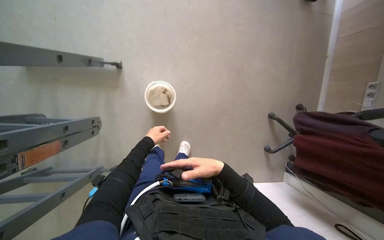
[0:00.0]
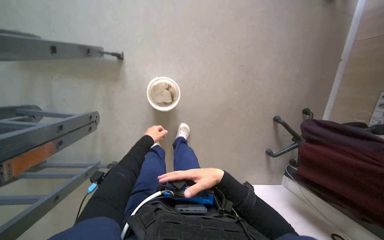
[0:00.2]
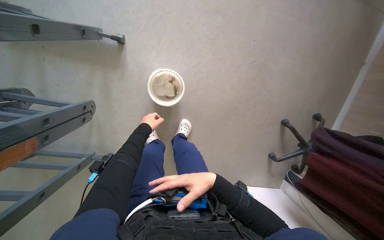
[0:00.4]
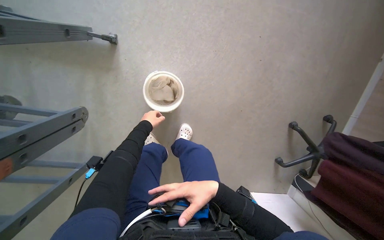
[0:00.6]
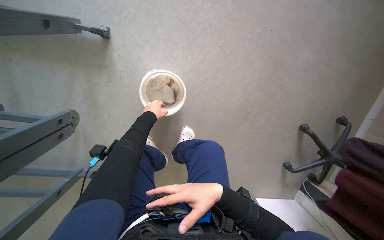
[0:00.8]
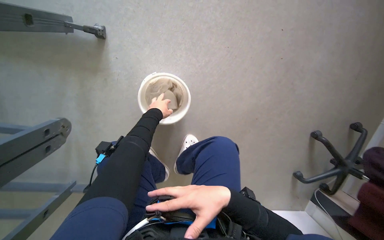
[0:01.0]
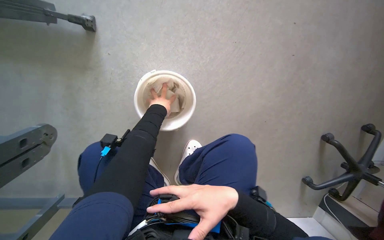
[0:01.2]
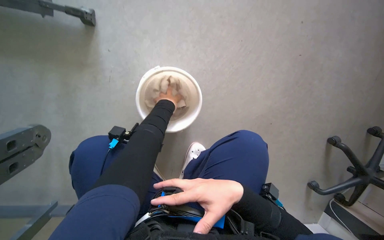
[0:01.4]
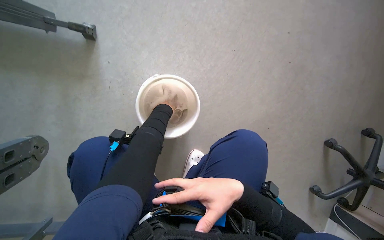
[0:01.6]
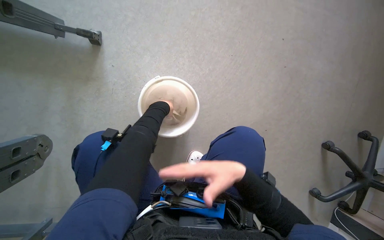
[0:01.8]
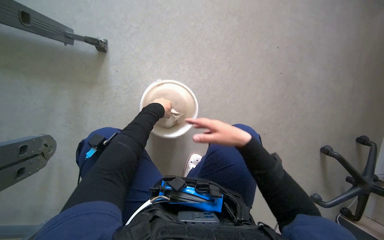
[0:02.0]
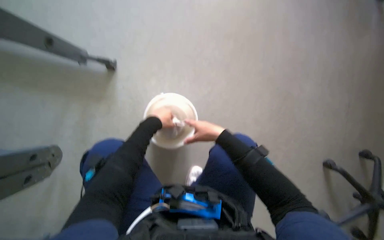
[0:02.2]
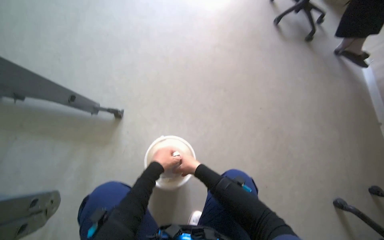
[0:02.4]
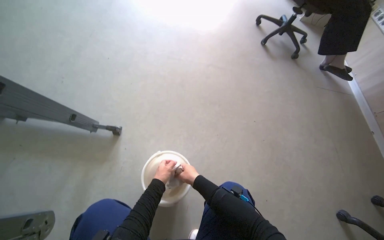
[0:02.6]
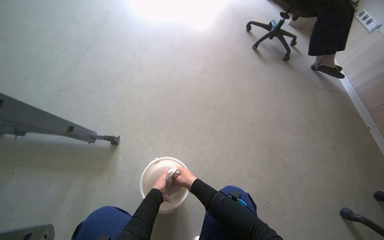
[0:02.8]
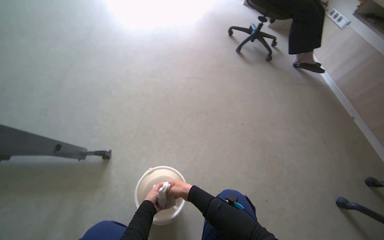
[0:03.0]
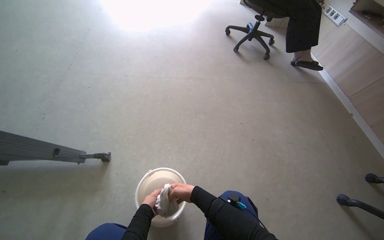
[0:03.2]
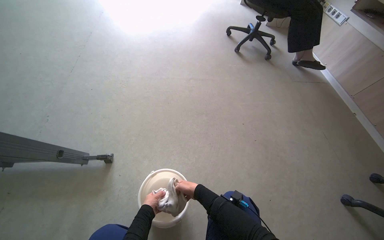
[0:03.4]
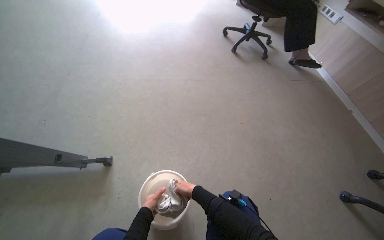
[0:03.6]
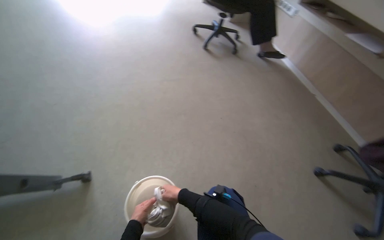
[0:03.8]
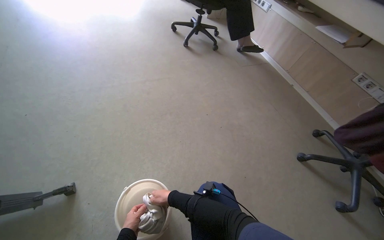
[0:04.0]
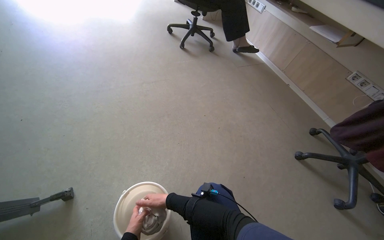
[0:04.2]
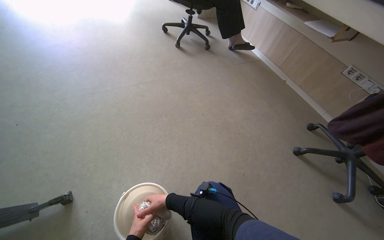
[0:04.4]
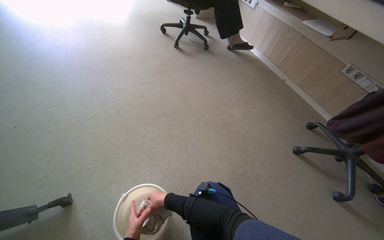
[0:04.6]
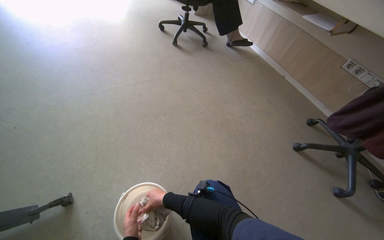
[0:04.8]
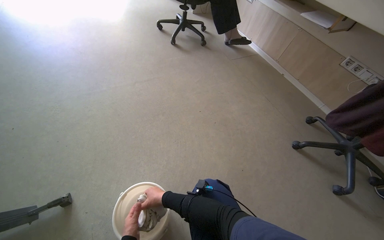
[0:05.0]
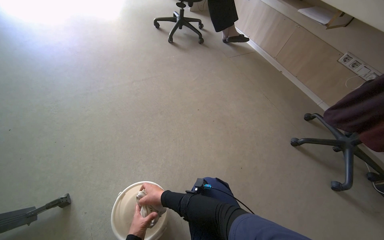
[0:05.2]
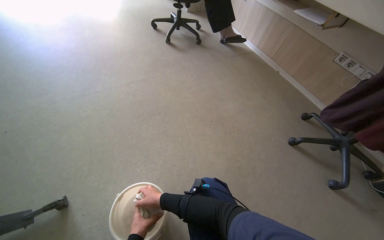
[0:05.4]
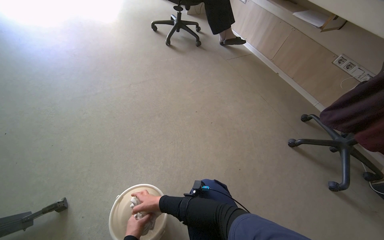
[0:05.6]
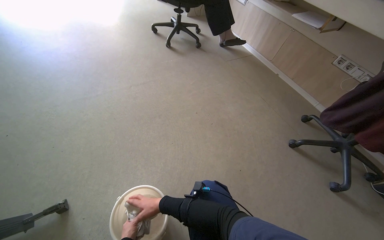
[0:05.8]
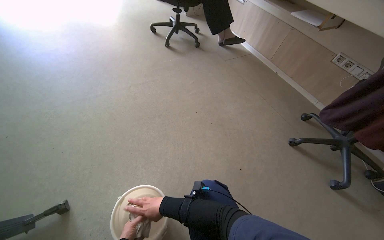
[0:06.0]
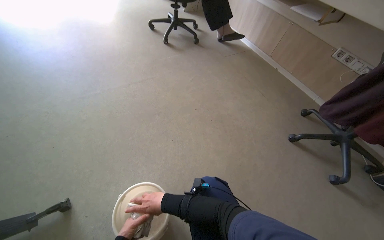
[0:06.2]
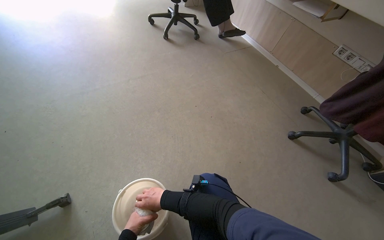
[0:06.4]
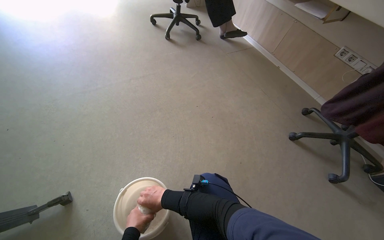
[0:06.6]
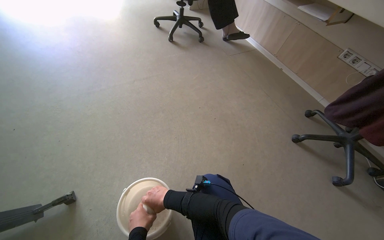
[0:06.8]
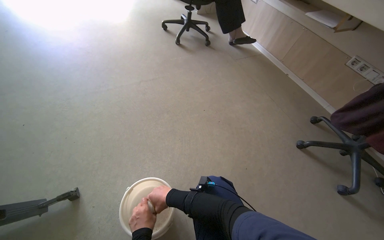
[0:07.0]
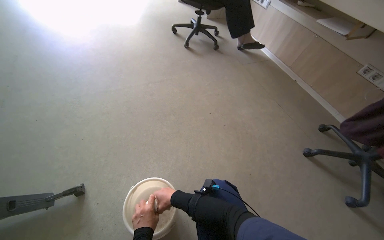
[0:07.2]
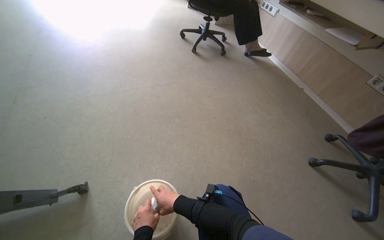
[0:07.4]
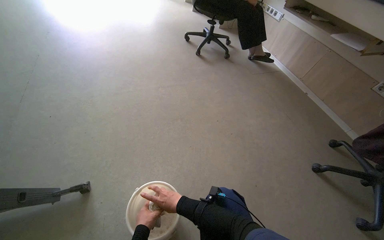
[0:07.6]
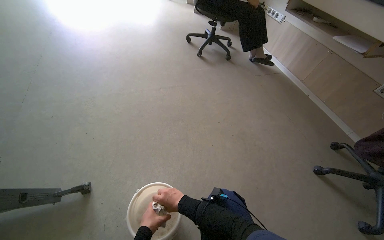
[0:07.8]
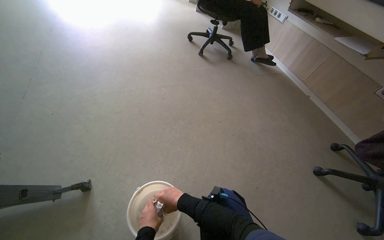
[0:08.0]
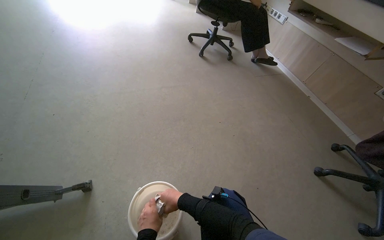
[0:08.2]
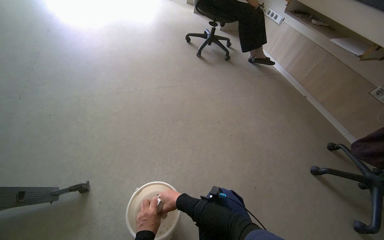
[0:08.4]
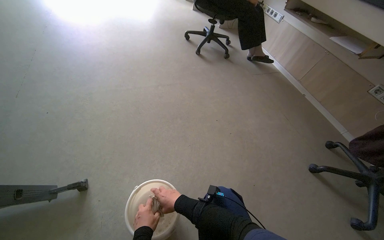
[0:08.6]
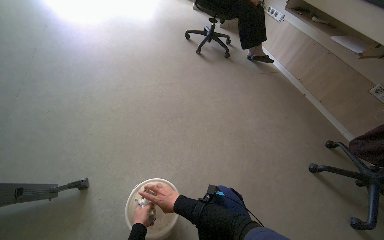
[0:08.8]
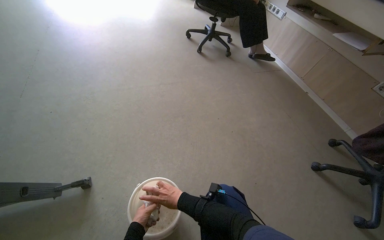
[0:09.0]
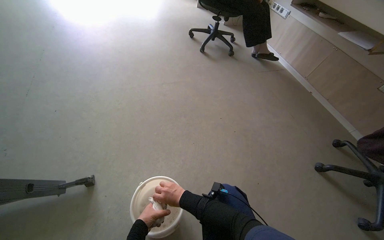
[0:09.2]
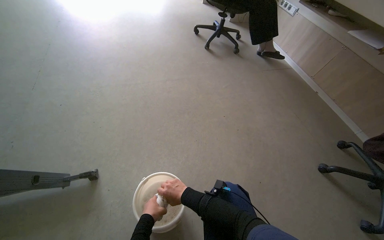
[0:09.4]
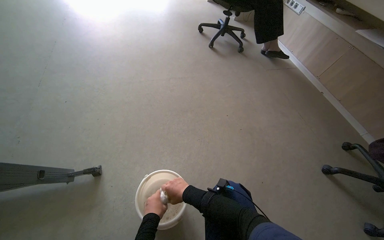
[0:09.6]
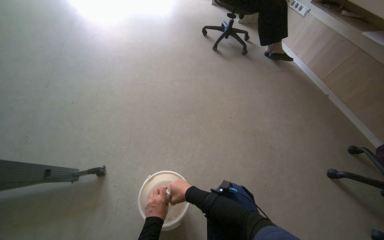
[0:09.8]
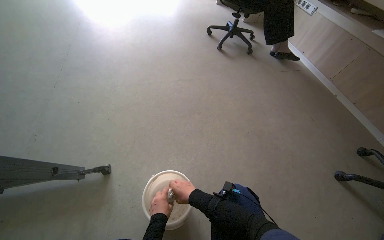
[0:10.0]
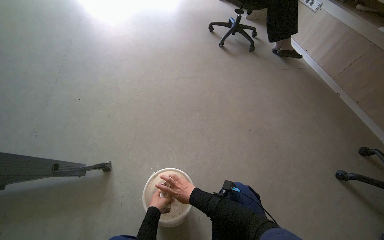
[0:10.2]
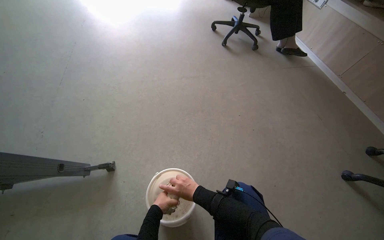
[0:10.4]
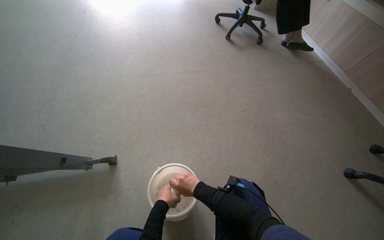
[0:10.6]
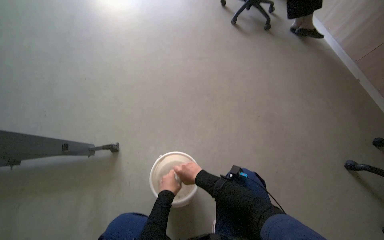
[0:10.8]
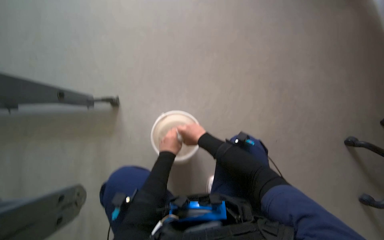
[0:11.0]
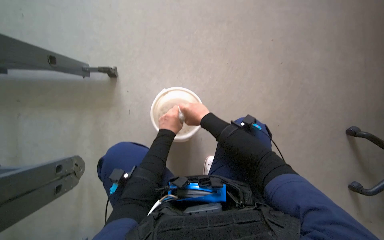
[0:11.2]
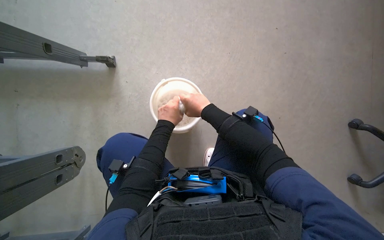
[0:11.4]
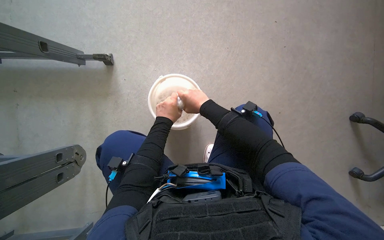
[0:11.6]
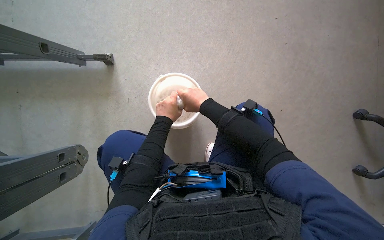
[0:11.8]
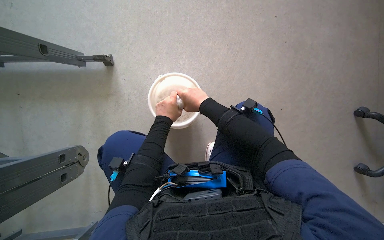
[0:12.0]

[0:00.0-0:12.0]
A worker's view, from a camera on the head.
Job: preparing cleaning supplies.
The whole recording: Wringing cleaning cloth. The worker wrings a cleaning cloth in a bucket.
0:00.0 to 0:01.6: The head travels roughly 60 cm.
0:01.6 to 0:03.0: The view tips upward by approximately 40 degrees. The right hand moves farther from the camera, about 20 cm.
0:03.0 to 0:04.4: The head rotates approximately 20 degrees to the right.
0:07.6 to 0:09.0: The hands stay close to where they were, moving slightly.
0:10.4 to 0:12.0: The view tilts approximately 35 degrees downward.

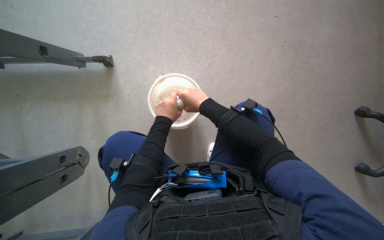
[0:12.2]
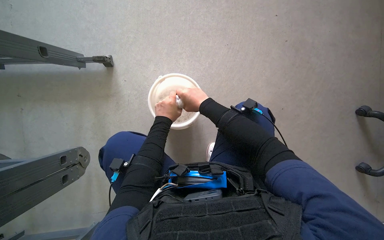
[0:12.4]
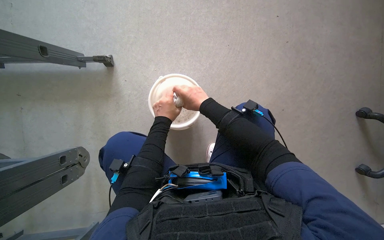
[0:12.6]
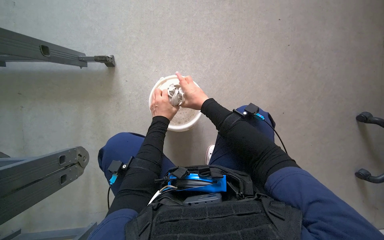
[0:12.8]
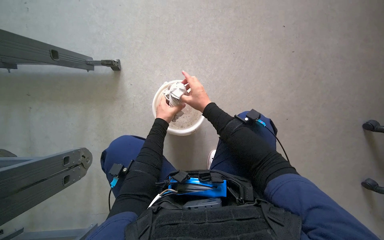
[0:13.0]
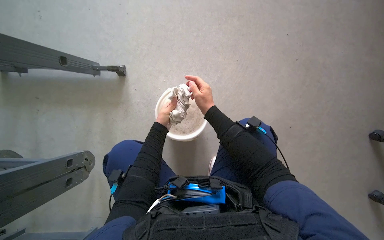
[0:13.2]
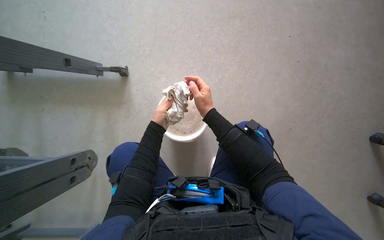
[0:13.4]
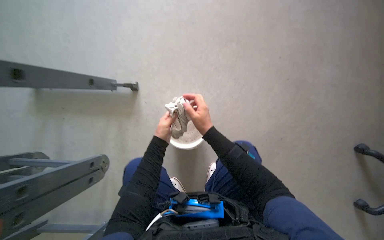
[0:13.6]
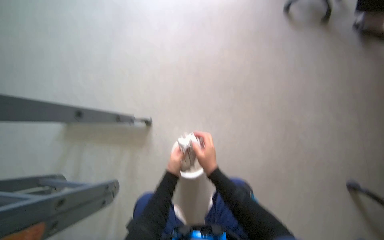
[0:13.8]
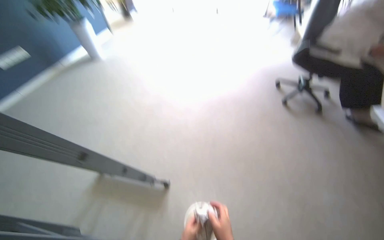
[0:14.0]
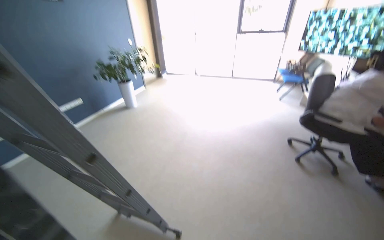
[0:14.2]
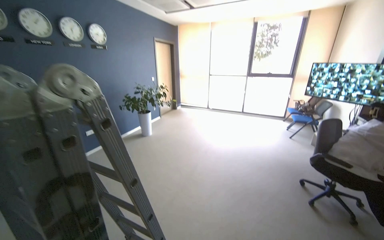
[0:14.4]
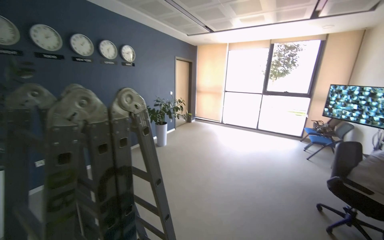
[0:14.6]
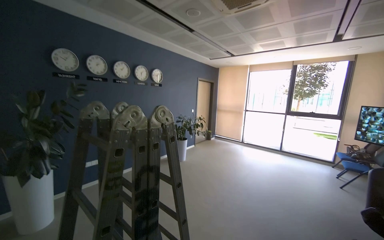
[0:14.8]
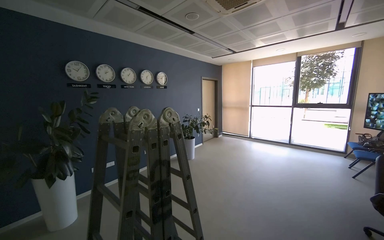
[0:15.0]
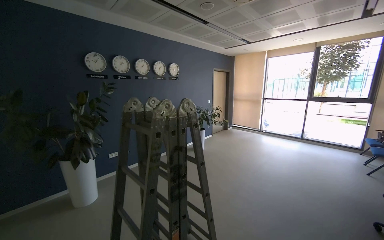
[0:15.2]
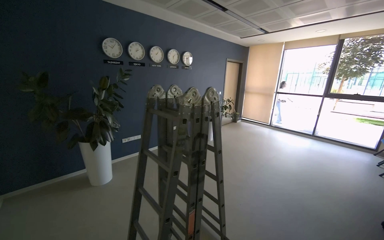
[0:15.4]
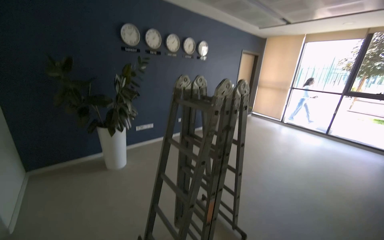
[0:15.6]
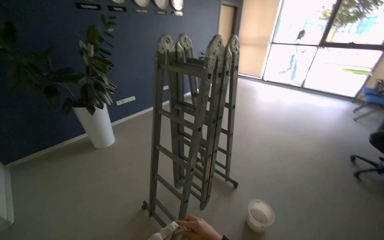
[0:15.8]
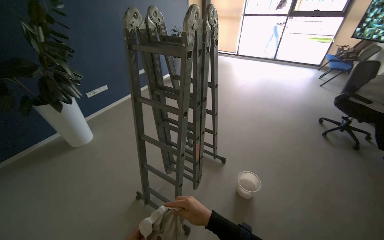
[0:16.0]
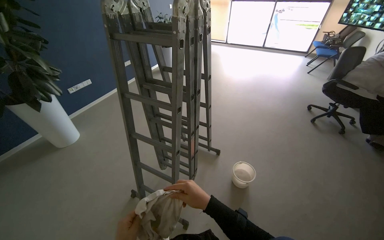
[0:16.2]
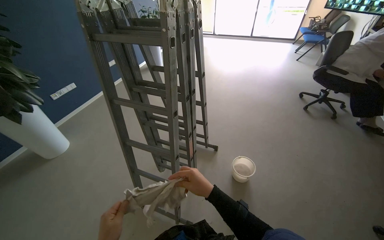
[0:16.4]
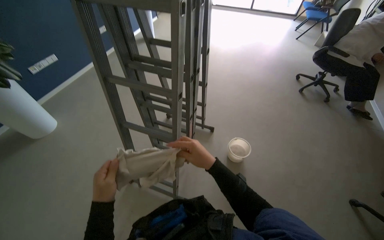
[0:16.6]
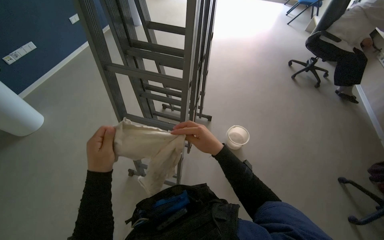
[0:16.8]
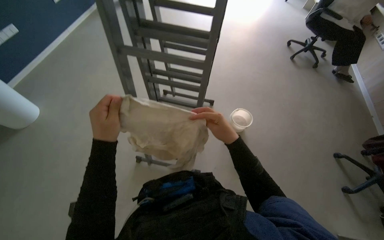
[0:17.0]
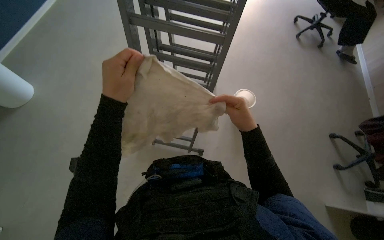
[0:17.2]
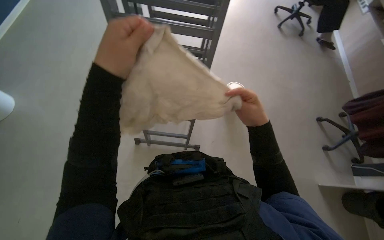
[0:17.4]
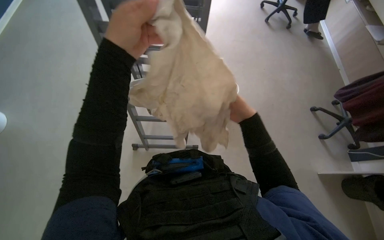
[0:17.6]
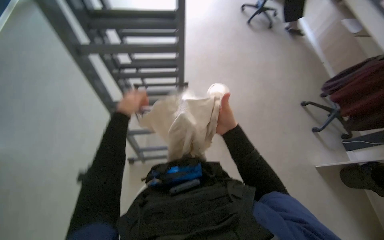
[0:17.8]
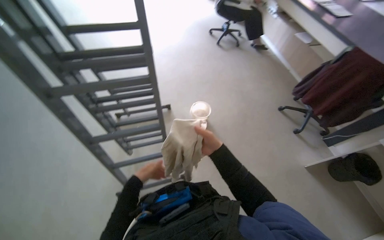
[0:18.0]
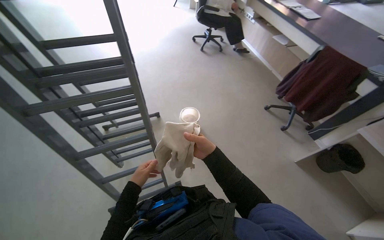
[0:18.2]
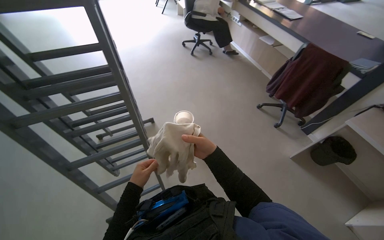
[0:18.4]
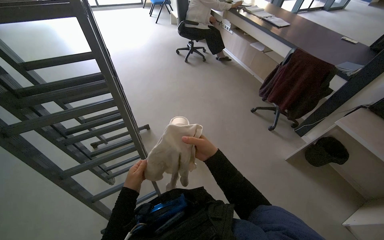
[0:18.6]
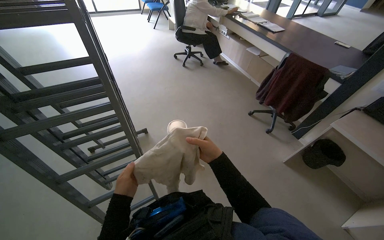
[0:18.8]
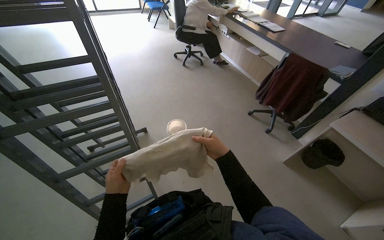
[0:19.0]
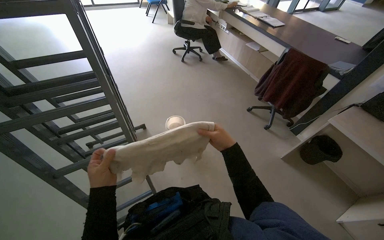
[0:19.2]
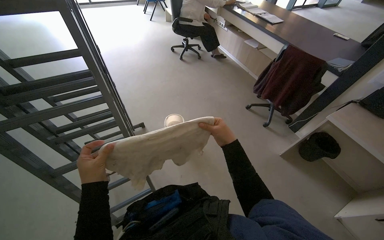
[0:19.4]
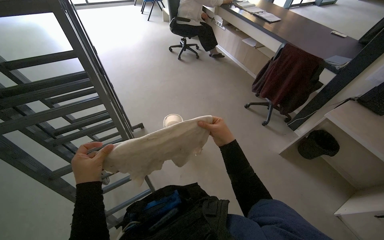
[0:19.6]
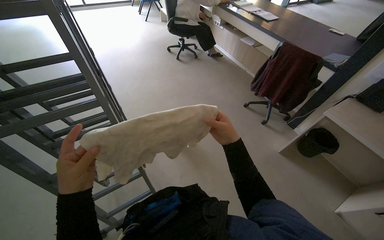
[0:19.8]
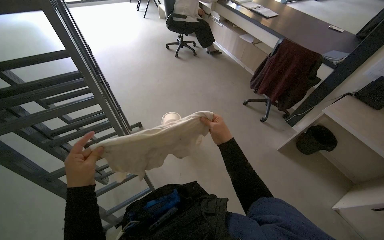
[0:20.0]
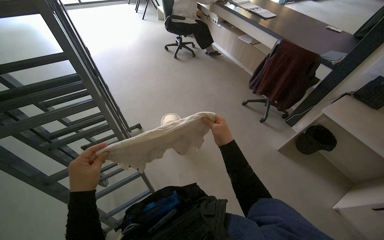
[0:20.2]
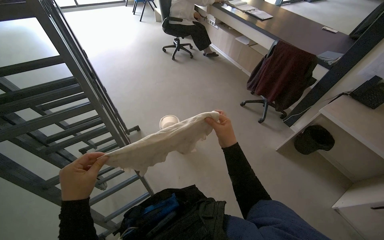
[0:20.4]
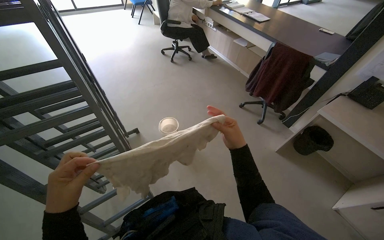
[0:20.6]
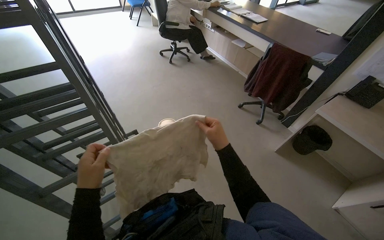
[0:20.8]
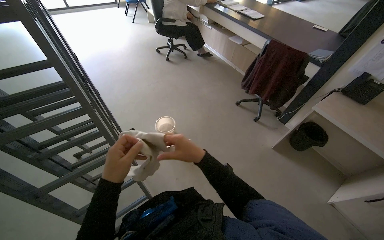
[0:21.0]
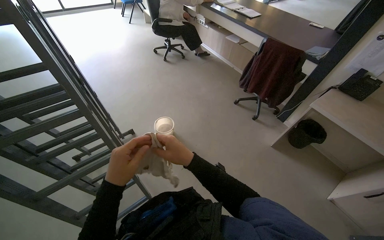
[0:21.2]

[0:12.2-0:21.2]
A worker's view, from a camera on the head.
Job: preparing cleaning supplies.
The whole recording: Wringing cleaning cloth. The worker wrings a cleaning cloth in a bucket.
0:12.2 to 0:13.8: The view tips upward by approximately 15 degrees.
0:13.8 to 0:15.2: The camera is carried some 90 cm. The wearer looks about 40 degrees further to the left. The wearer looks about 65 degrees further upward.
0:15.2 to 0:16.6: The camera travels roughly 40 cm. The head rotates about 25 degrees to the right. The wearer looks about 40 degrees further downward.
0:16.6 to 0:18.2: The wearer's head swings approximately 40 degrees to the right.
0:18.2 to 0:19.8: The right hand heads to the right and nearer to the camera, covering approximately 15 cm. The left hand is displaced nearer to the camera and up the picture by approximately 20 cm.
0:19.8 to 0:21.2: The left hand shifts roughly 10 cm to the right, while the right hand goes approximately 10 cm to the left.
